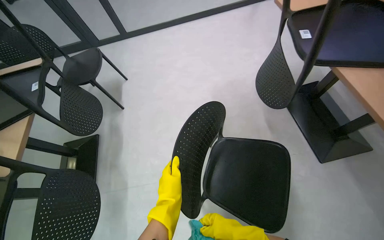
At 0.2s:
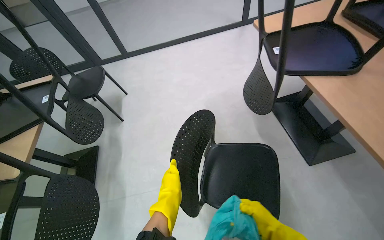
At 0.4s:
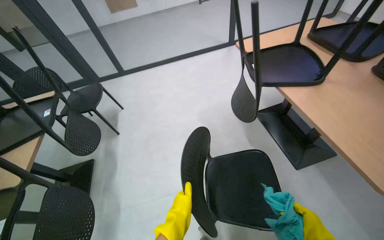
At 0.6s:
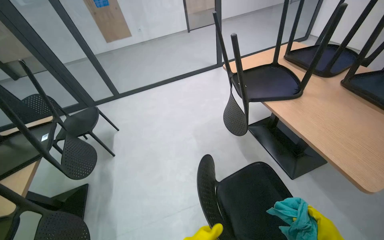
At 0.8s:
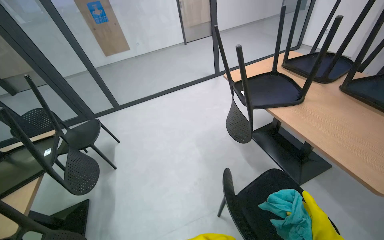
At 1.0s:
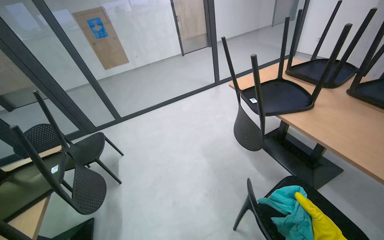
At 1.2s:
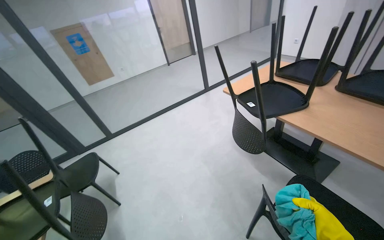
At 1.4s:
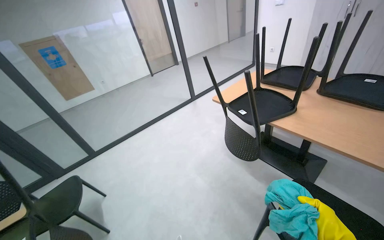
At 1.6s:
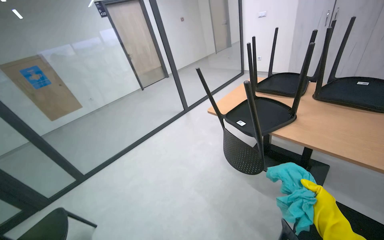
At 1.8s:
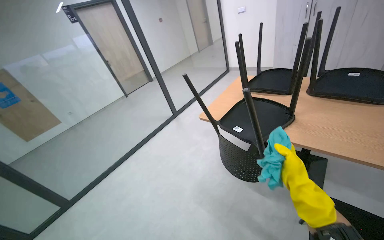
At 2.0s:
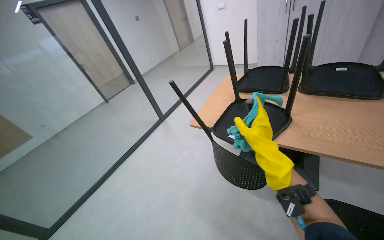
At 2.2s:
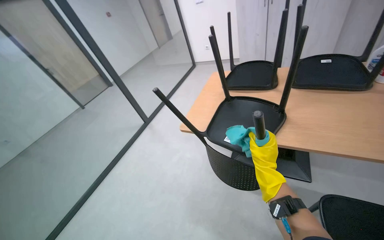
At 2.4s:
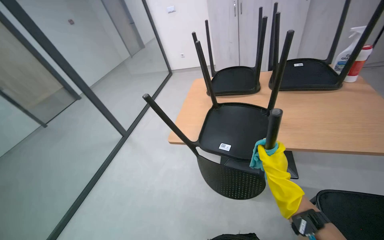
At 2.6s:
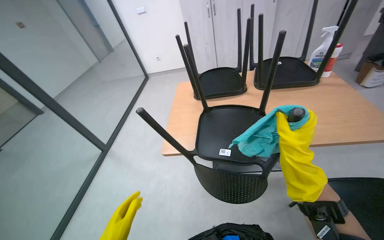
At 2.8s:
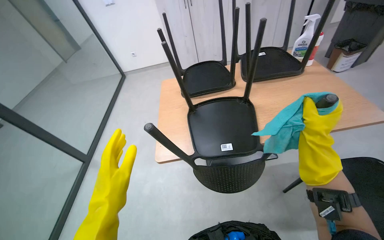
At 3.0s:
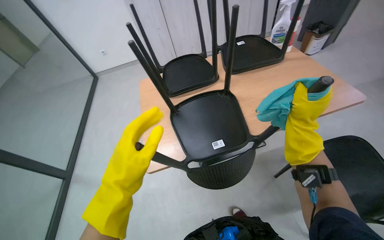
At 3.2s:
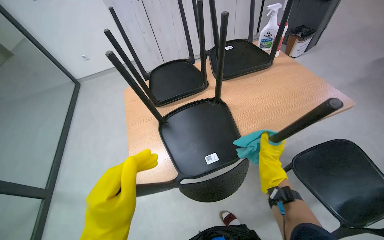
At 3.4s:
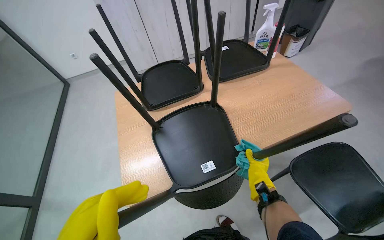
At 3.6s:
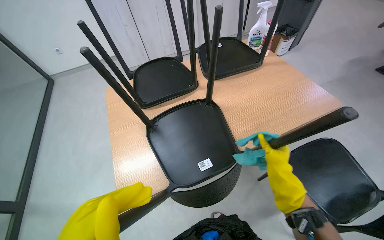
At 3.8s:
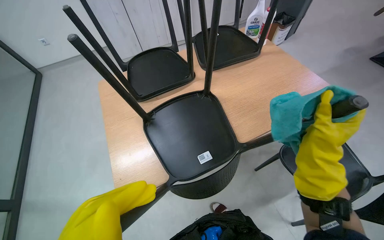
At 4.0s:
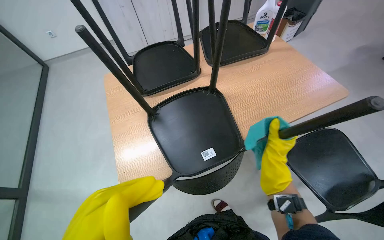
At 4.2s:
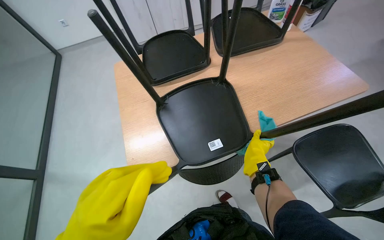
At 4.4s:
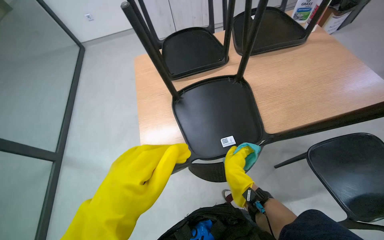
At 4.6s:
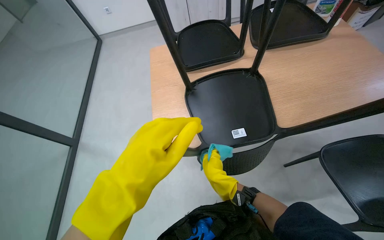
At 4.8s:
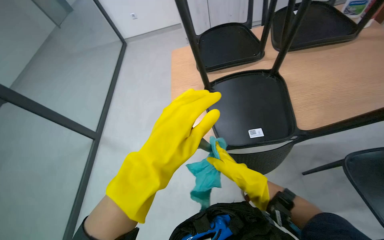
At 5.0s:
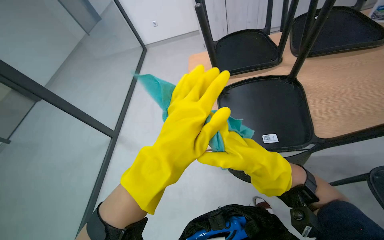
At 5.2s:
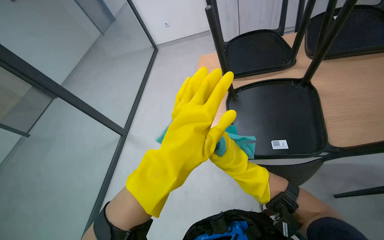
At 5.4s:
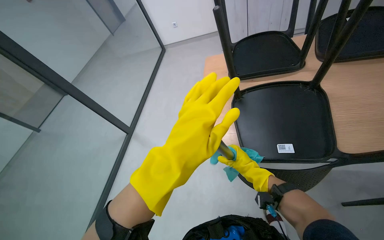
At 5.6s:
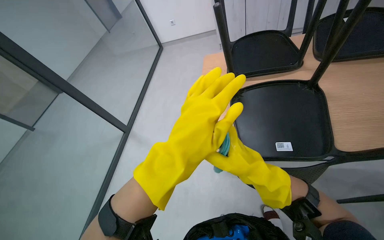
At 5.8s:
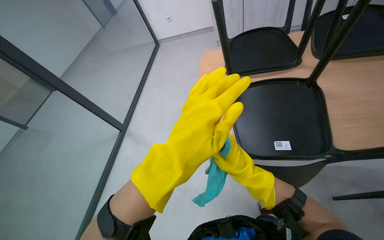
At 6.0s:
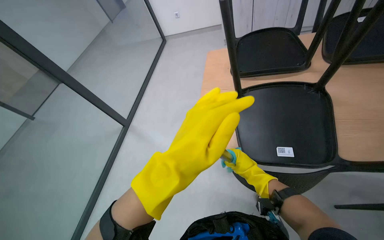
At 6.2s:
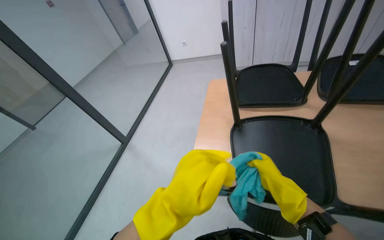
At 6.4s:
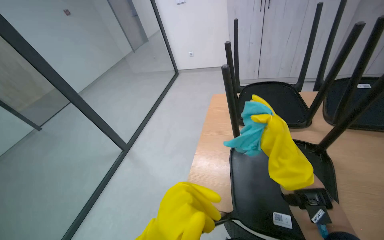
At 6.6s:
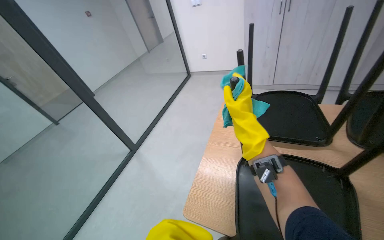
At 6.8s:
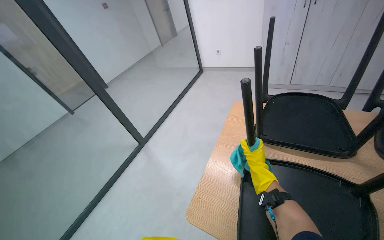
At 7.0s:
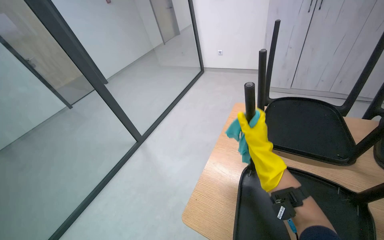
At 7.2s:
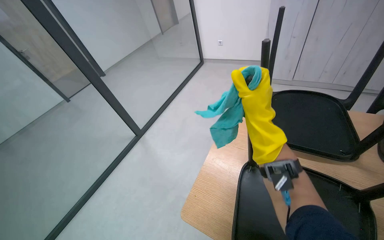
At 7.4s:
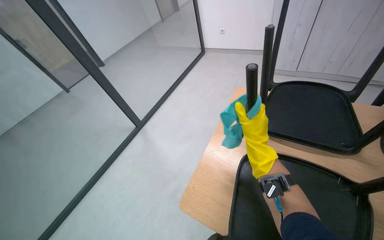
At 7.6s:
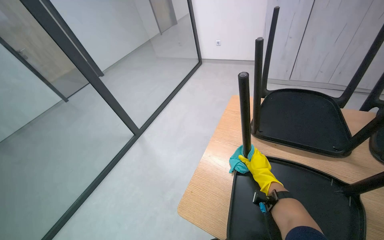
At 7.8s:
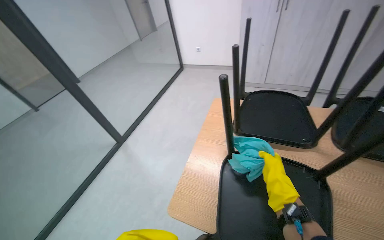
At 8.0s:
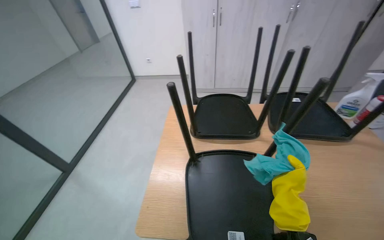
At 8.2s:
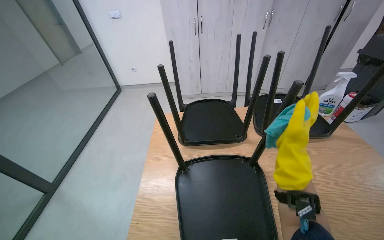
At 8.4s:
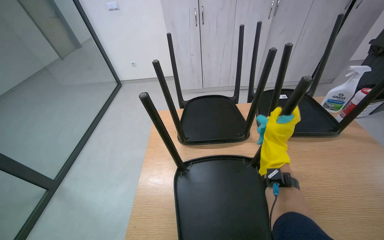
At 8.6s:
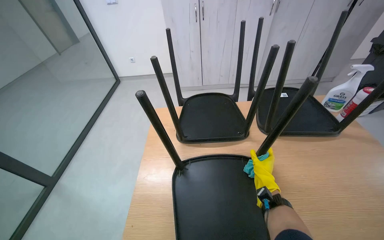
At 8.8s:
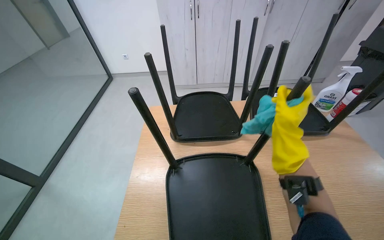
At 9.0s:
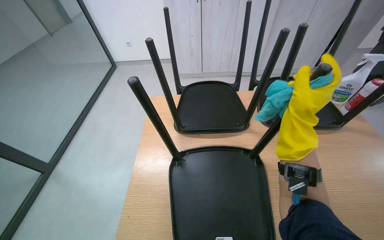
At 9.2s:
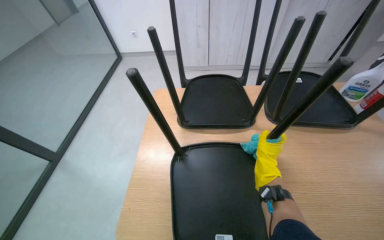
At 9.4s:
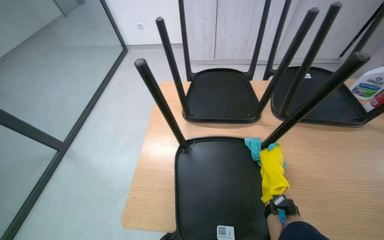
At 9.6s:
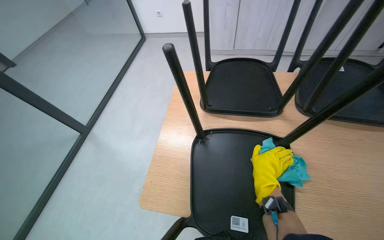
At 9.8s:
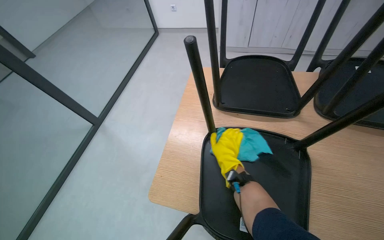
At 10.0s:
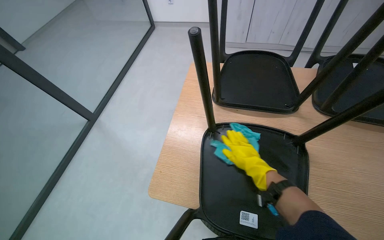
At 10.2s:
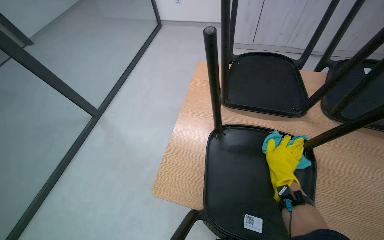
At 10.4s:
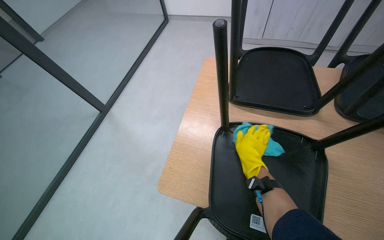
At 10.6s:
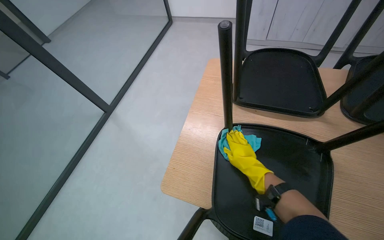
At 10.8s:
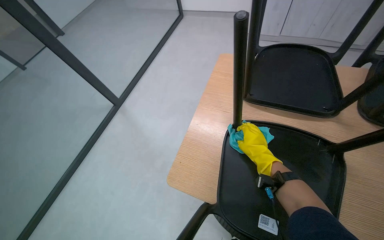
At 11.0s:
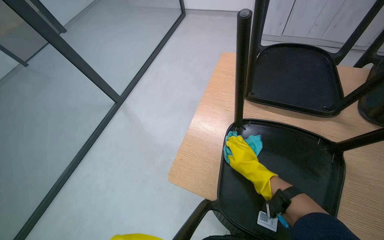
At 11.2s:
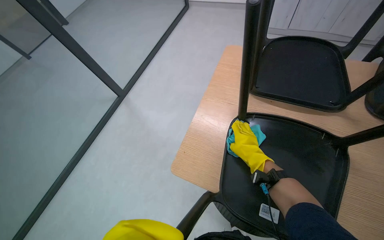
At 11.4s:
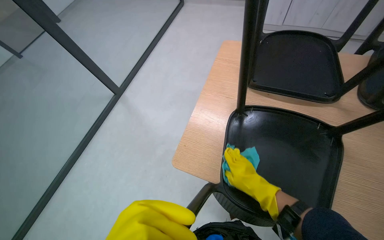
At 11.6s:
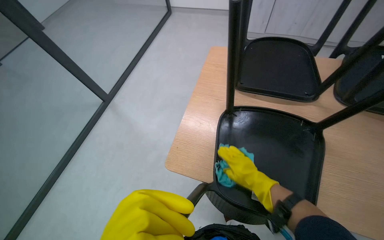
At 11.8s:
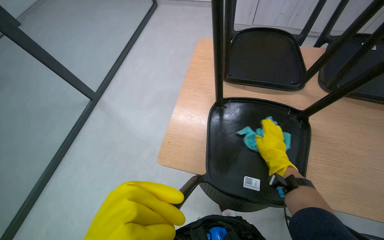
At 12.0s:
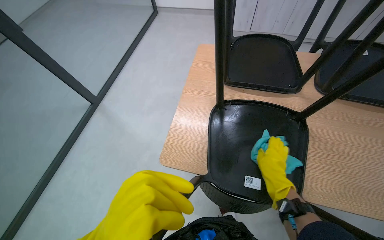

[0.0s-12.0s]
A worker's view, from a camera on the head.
Job: wiping surfaces.
The whole recording: Cleaning chairs. The worker sprays cleaner and wipes the undersides and legs of chairs with a cloth.
0.0s to 1.6s: The head rotates roughly 30 degrees to the right. The wearer looks approximately 35 degrees further upward.
1.6s to 3.0s: The wearer moves approximately 70 cm. The wearer's head swings approximately 60 degrees to the right.
3.0s to 4.4s: The right hand moves up and down the picture over some 15 cm, changing direction 2 times.
4.4s to 6.0s: The head rotates roughly 25 degrees to the left. The right hand moves nearer and farther over about 15 cm, changing direction 3 times.
6.0s to 7.6s: The right hand goes up and down the picture, about 25 cm each way, reversing 3 times.
7.6s to 9.0s: The wearer looks some 30 degrees further to the right.
9.0s to 10.4s: The wearer's head swings roughly 20 degrees to the left. The right hand is displaced farther from the camera, to the left and down the picture by some 40 cm.
10.4s to 12.0s: The right hand moves nearer to the camera, approximately 15 cm.

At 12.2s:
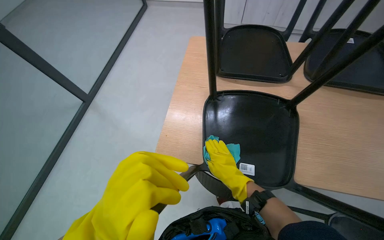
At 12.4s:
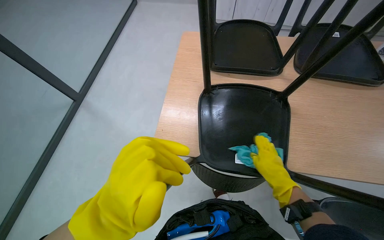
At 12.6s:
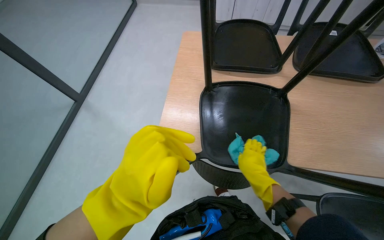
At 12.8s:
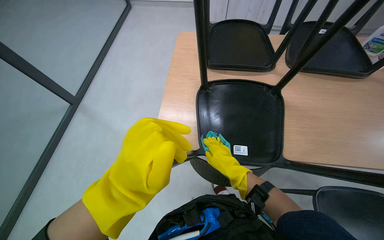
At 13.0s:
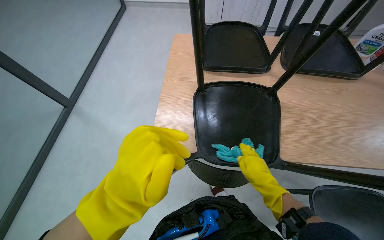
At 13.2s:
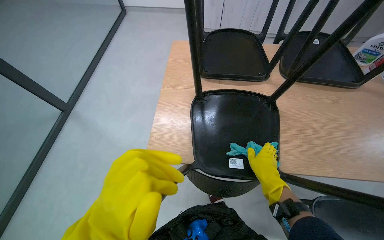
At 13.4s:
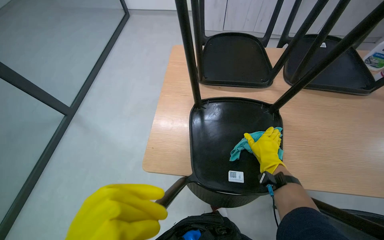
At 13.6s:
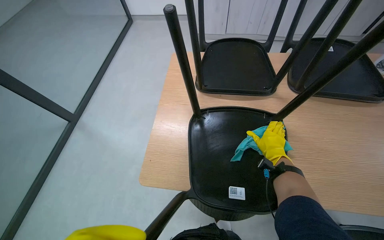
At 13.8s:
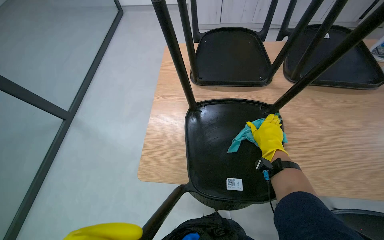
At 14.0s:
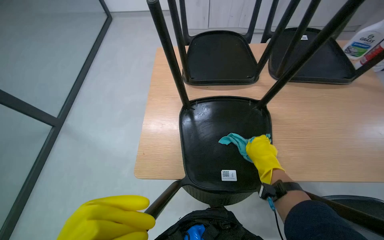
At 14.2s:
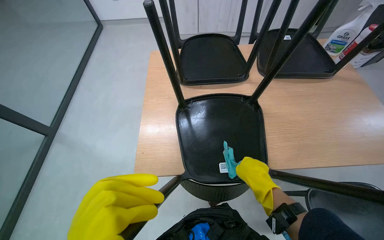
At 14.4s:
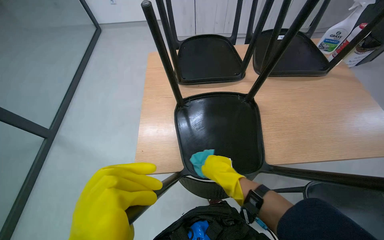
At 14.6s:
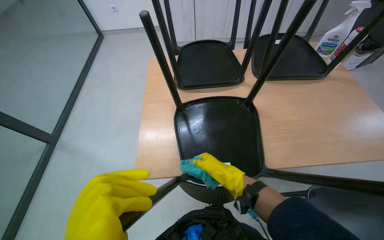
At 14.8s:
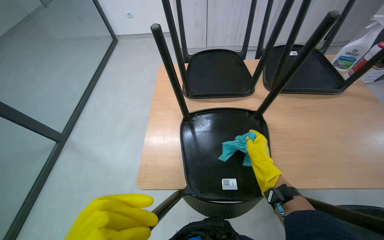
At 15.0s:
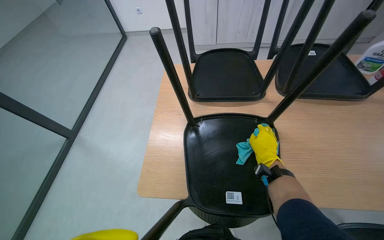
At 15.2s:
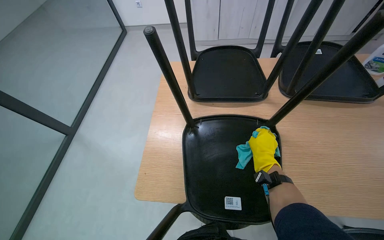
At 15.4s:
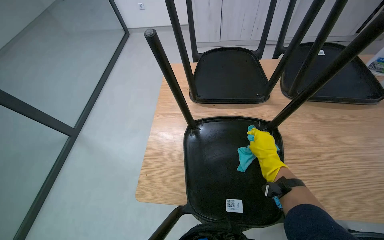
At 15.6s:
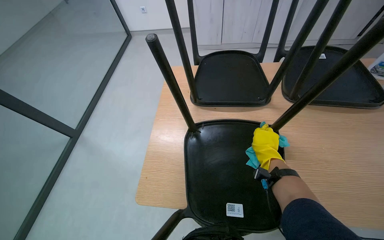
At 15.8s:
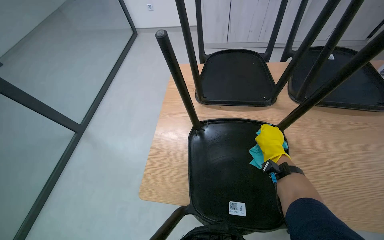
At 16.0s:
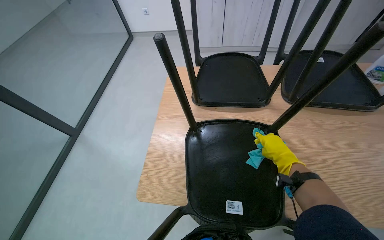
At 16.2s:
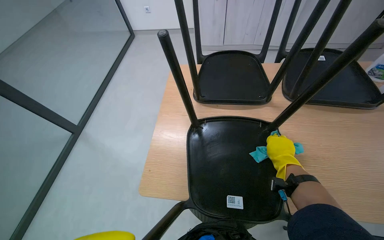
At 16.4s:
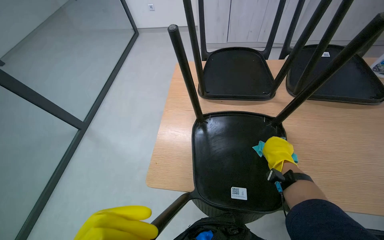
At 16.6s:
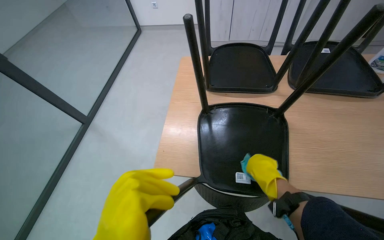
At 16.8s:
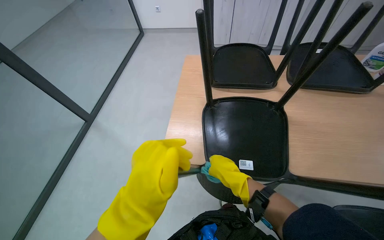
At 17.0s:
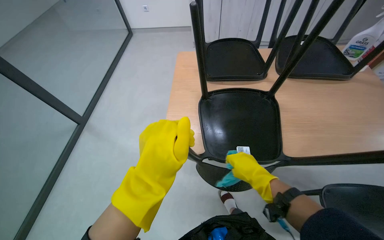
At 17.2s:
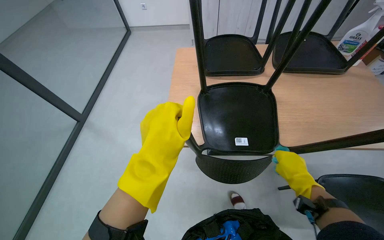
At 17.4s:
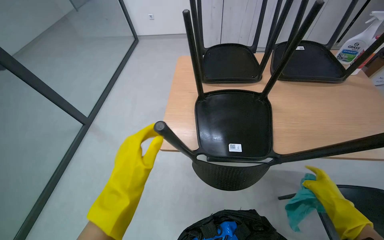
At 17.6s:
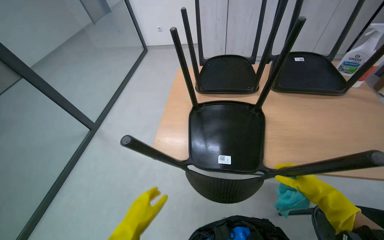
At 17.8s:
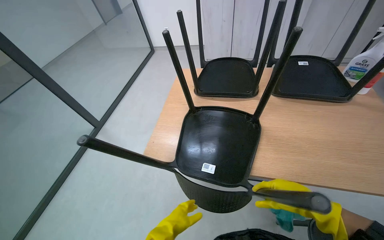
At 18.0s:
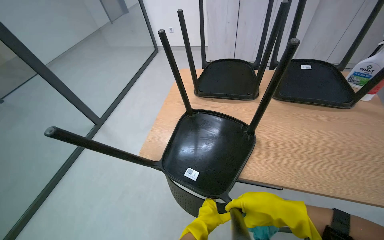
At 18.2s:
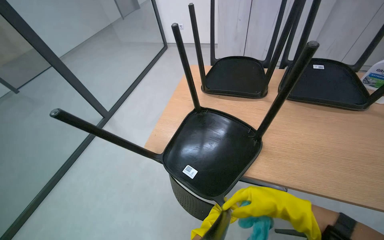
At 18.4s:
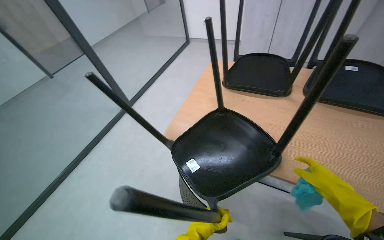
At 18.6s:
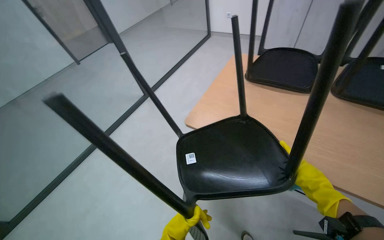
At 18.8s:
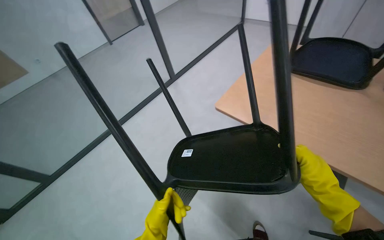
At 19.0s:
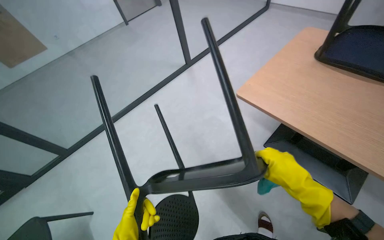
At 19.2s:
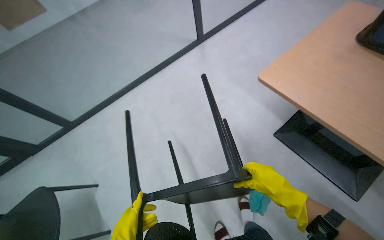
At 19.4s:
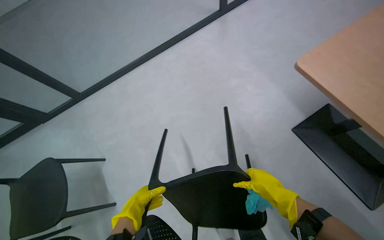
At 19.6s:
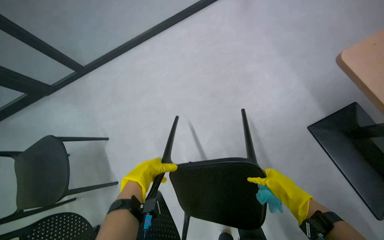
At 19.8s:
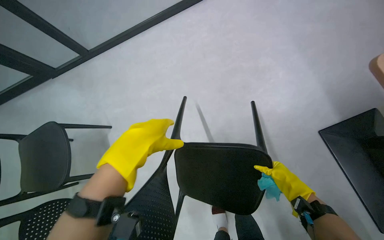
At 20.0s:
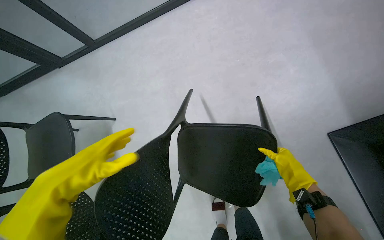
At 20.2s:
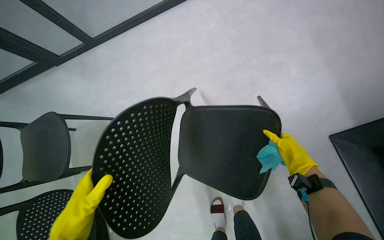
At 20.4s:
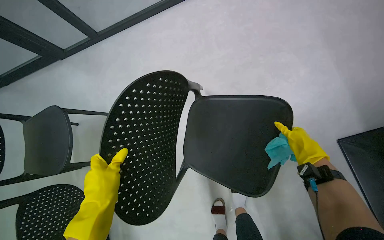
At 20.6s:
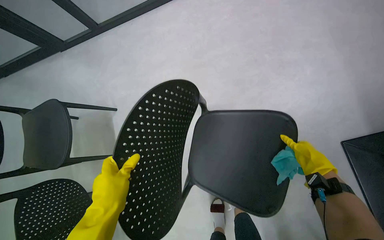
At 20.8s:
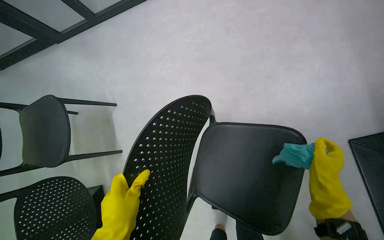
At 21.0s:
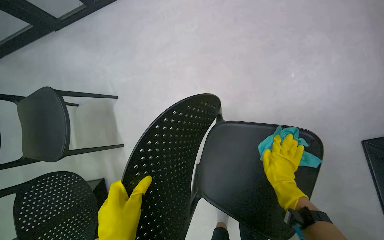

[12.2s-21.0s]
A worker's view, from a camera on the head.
Job: wiping surfaces.
The whole recording: Cleaning chairs. The worker sprays cleaner and wipes the undersides and legs of chairs with a cloth.
12.2s to 13.6s: The right hand goes left and right, some 15 cm each way, reversing 2 times.
13.6s to 15.2s: The right hand travels to the left and back again, approximately 10 cm each way.
15.2s to 16.6s: The right hand moves down the picture, approximately 10 cm.
16.6s to 18.0s: The right hand heads nearer to the camera and down the picture, covering about 15 cm, and reaches about 20 cm to the right, then returns.
18.0s to 19.6s: The head turns to the left by roughly 30 degrees. The wearer looks about 15 degrees further downward. The right hand reaches roughly 5 cm to the right, then returns.
19.6s to 21.0s: The right hand is displaced farther from the camera by about 20 cm.
